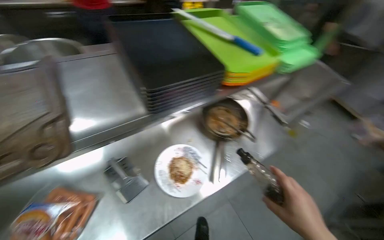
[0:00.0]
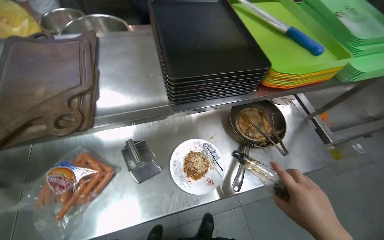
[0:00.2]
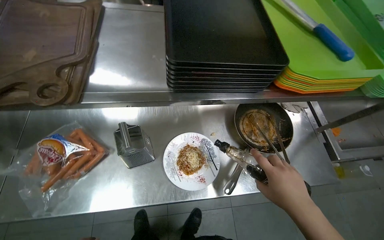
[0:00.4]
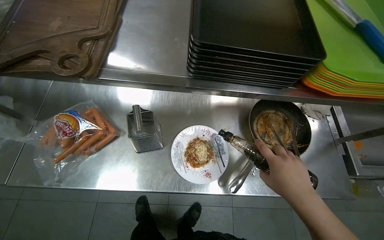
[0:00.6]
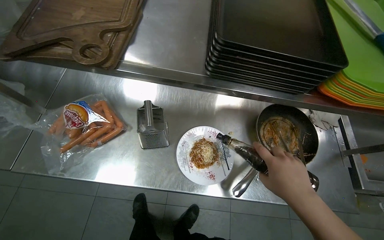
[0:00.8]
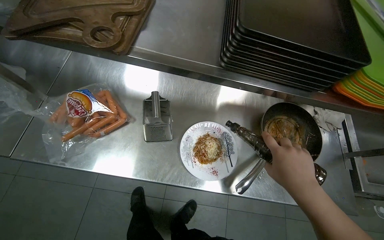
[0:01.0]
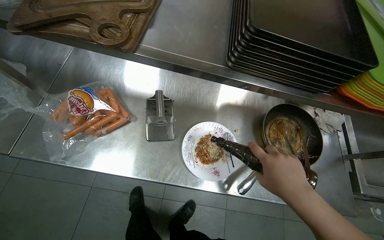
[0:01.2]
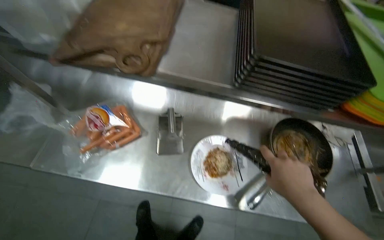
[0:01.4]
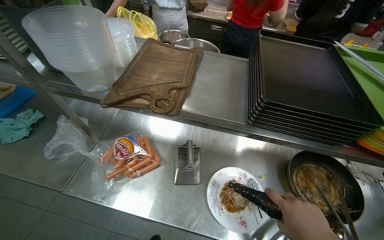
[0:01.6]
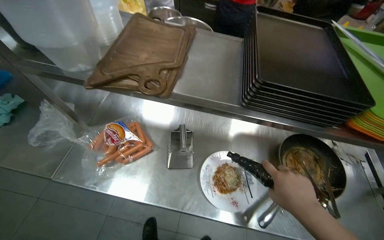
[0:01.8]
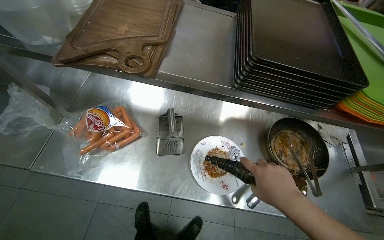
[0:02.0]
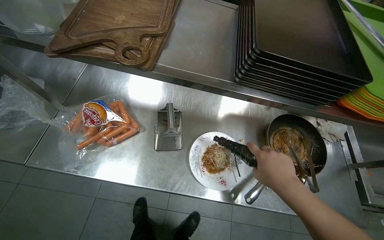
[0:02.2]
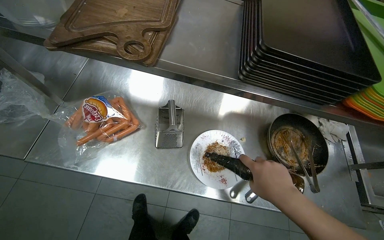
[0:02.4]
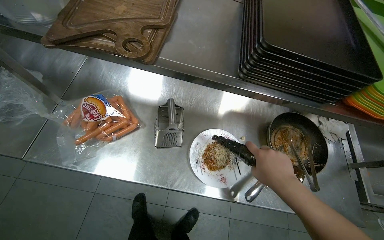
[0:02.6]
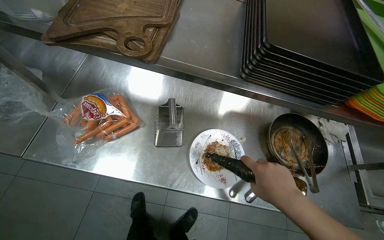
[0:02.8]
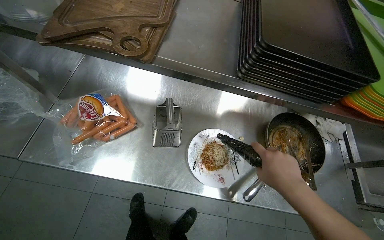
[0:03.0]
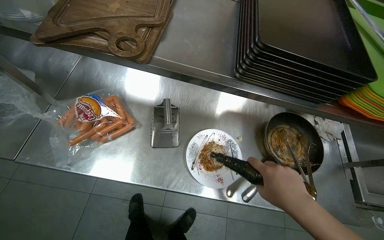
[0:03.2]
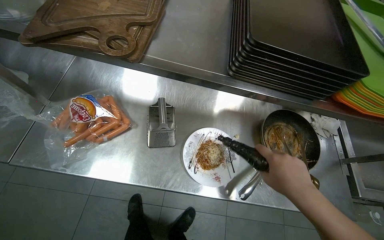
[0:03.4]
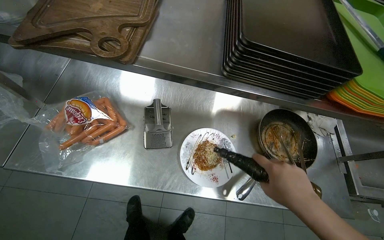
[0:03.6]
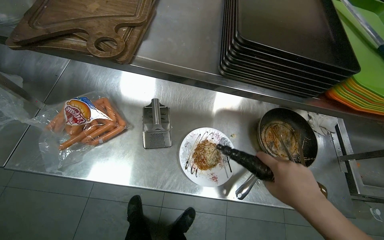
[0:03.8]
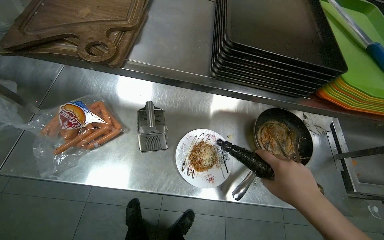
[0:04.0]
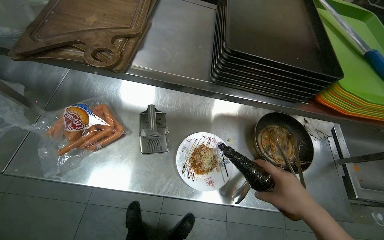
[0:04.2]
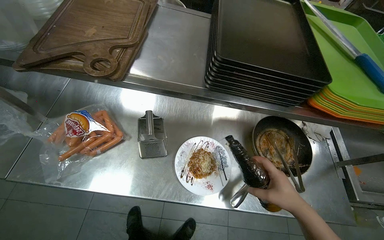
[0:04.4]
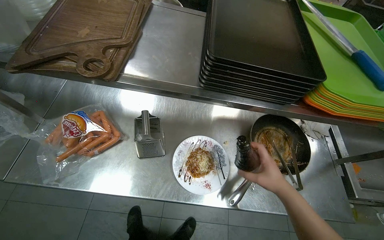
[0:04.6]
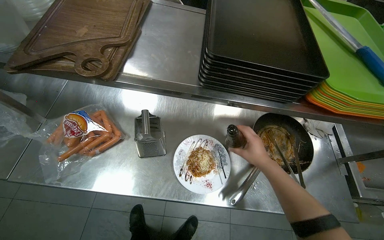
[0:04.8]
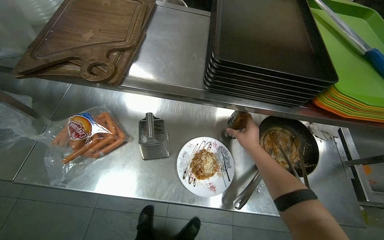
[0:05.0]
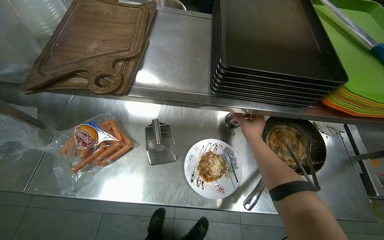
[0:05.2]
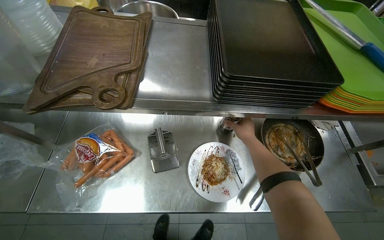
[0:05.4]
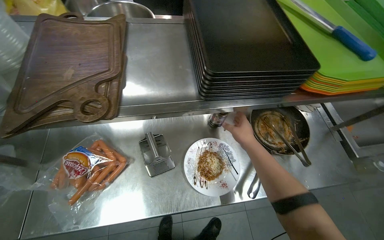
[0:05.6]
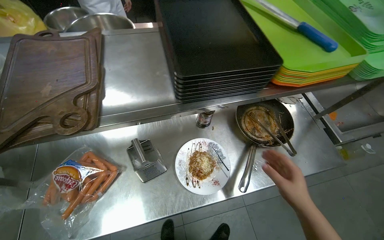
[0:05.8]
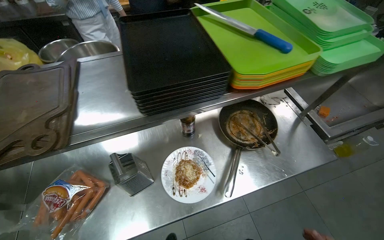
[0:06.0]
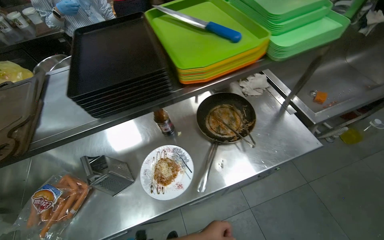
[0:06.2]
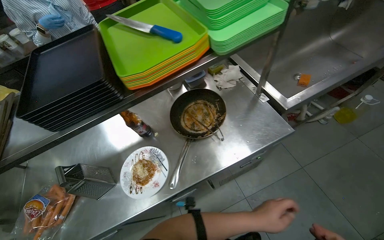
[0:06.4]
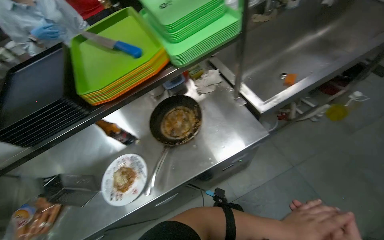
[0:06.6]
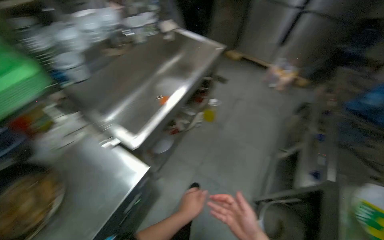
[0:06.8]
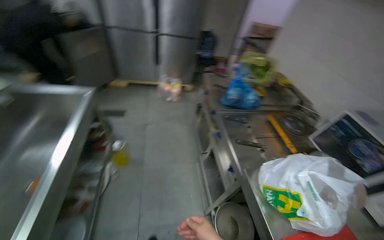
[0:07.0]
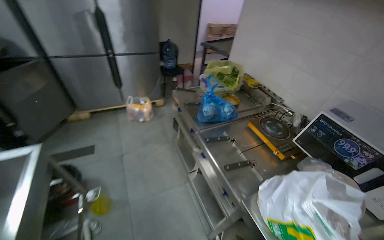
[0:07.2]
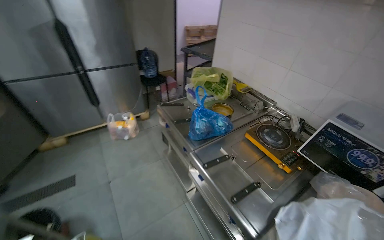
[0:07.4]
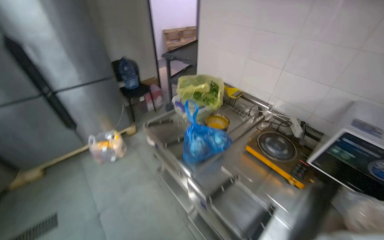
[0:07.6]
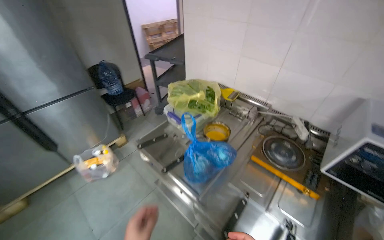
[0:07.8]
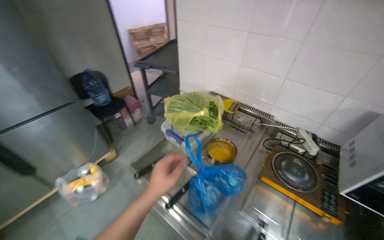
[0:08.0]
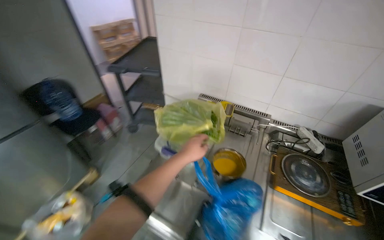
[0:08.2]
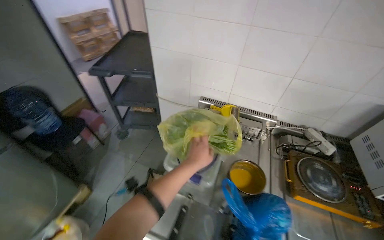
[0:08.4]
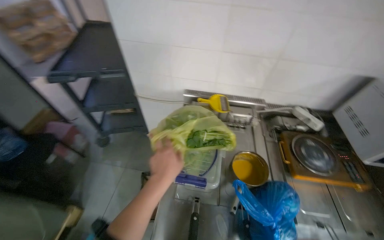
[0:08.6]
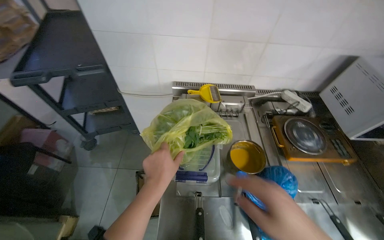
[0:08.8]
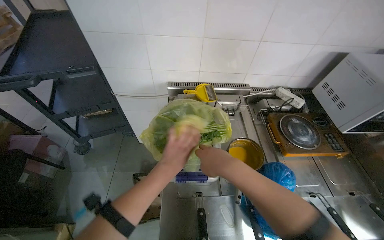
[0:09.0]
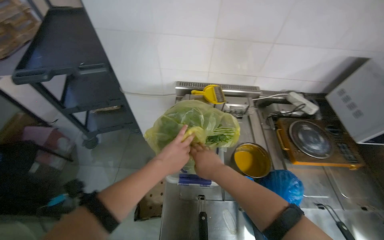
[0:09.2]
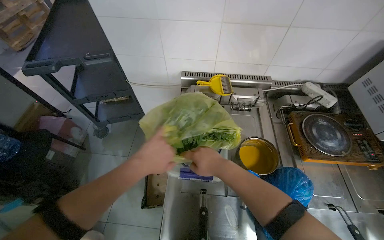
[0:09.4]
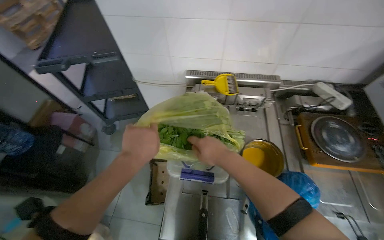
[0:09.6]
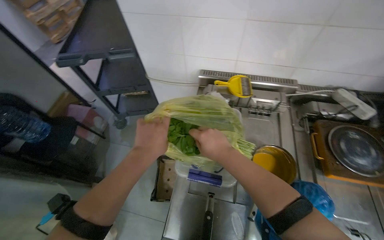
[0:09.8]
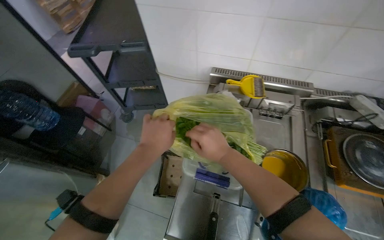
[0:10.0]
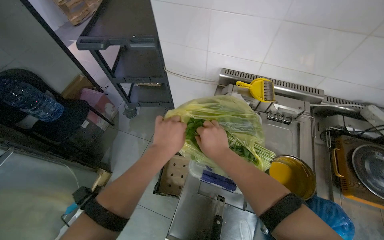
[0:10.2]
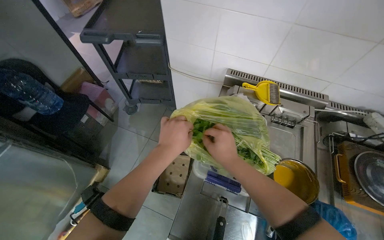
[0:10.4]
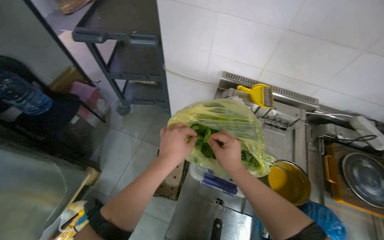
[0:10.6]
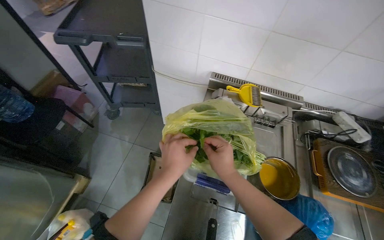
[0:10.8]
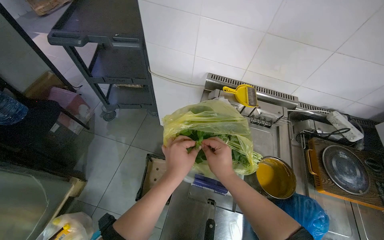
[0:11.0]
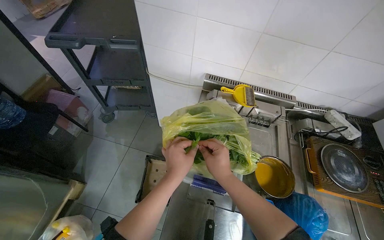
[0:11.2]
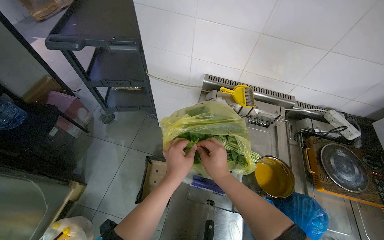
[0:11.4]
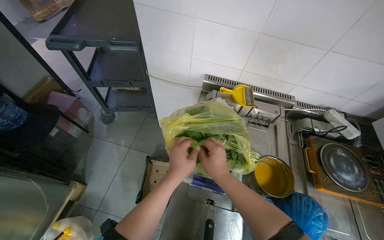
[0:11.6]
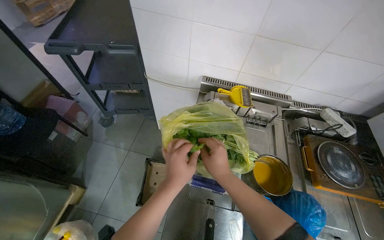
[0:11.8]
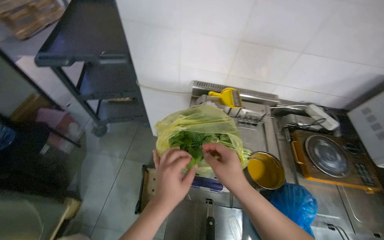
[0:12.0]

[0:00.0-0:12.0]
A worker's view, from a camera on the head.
Job: preparing food.
The whole recording: Garnishing noodles with fresh greens. The worker picks fresh greens and places them onto the noodles as a garnish.
0:00.0 to 0:01.6: The wearer's head swings approximately 45 degrees to the left.
0:01.6 to 0:03.0: The view tips downward by about 15 degrees.
0:04.4 to 0:06.0: The scene turns about 25 degrees counterclockwise in the picture.
0:06.0 to 0:07.6: The camera travels about 1.5 m. The head turns to the right by about 115 degrees.
0:07.6 to 0:09.0: The camera travels about 90 cm. The wearer looks some 50 degrees further to the right. The view tips downward by approximately 15 degrees.
0:09.0 to 0:10.4: The head rotates about 25 degrees to the left. The right hand heads farther from the camera, covering roughly 20 cm.
0:10.4 to 0:12.0: The left hand goes approximately 10 cm down the picture. Meanwhile the right hand moves nearer to the camera, roughly 15 cm.

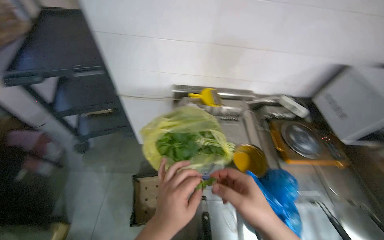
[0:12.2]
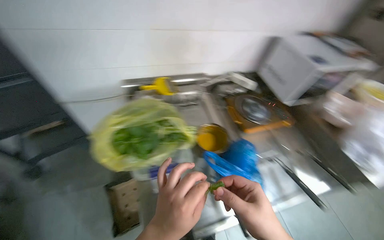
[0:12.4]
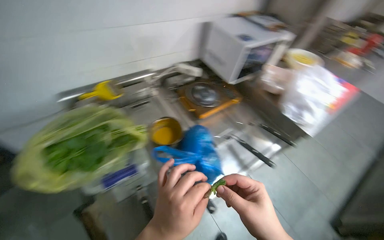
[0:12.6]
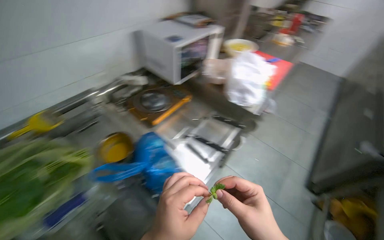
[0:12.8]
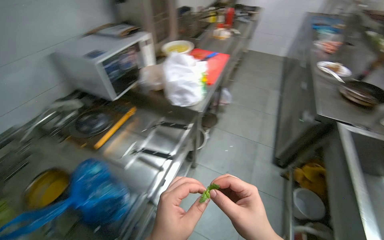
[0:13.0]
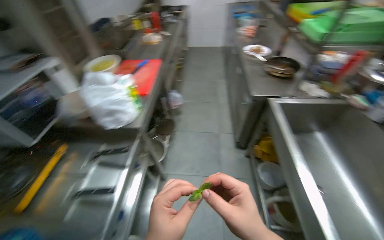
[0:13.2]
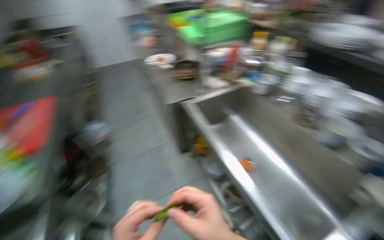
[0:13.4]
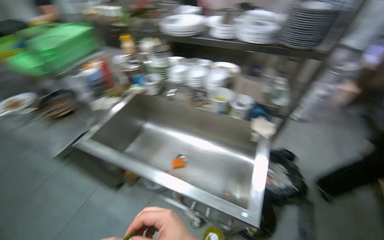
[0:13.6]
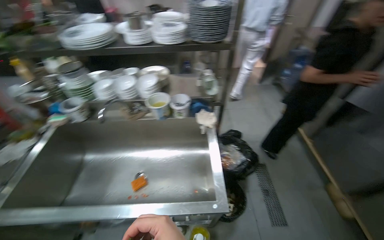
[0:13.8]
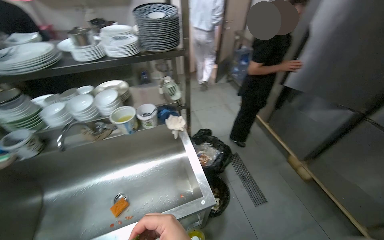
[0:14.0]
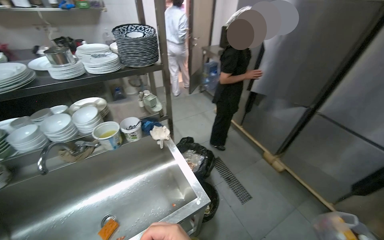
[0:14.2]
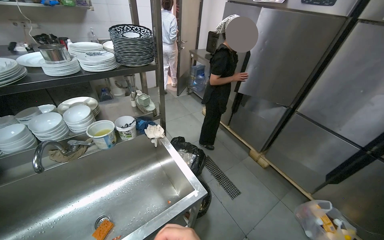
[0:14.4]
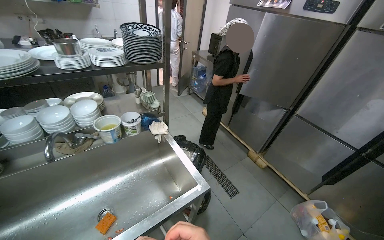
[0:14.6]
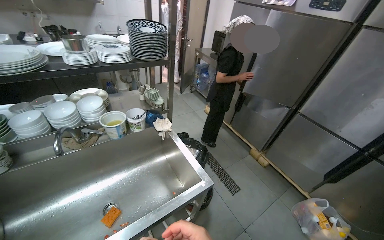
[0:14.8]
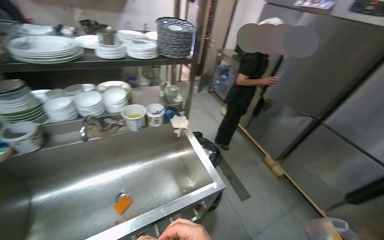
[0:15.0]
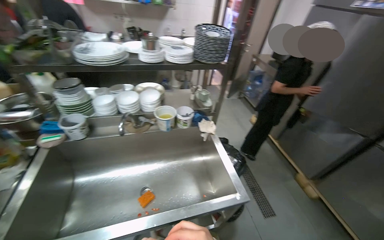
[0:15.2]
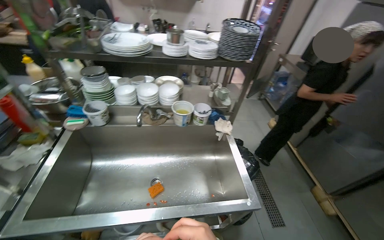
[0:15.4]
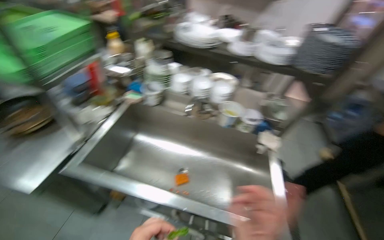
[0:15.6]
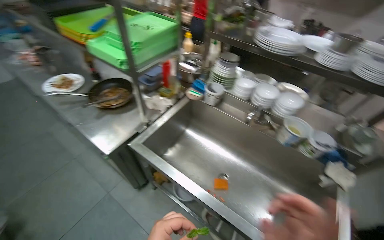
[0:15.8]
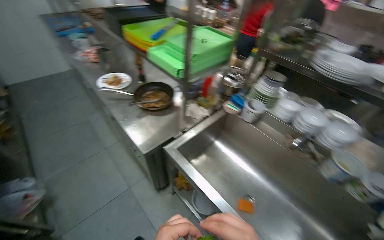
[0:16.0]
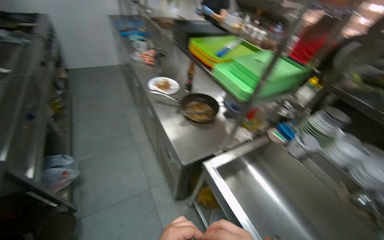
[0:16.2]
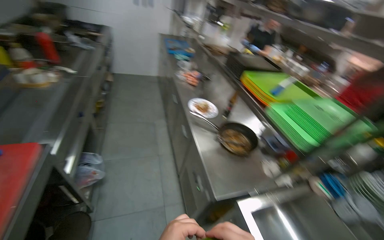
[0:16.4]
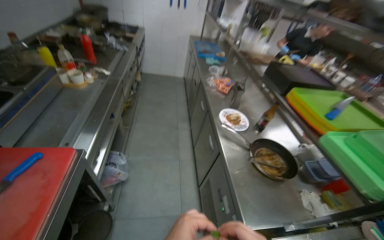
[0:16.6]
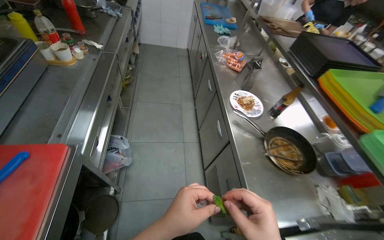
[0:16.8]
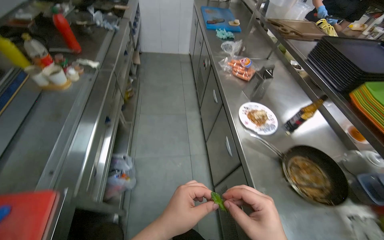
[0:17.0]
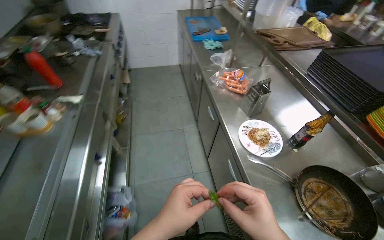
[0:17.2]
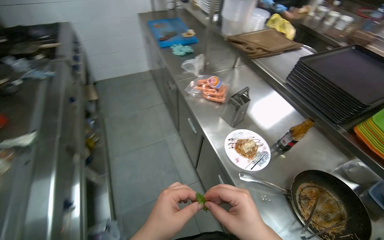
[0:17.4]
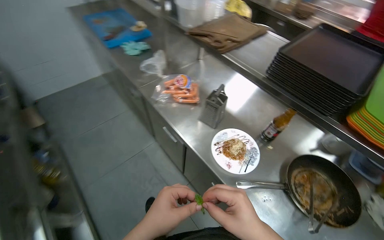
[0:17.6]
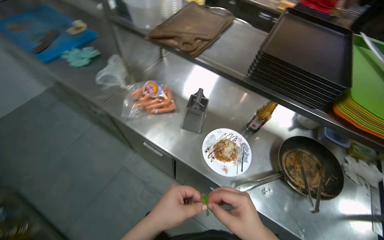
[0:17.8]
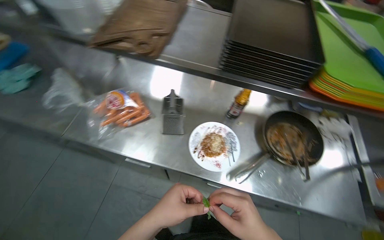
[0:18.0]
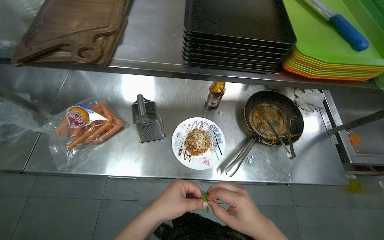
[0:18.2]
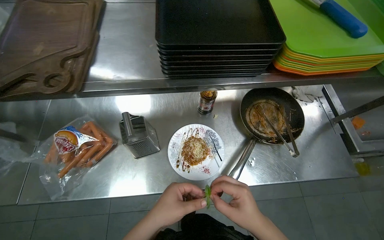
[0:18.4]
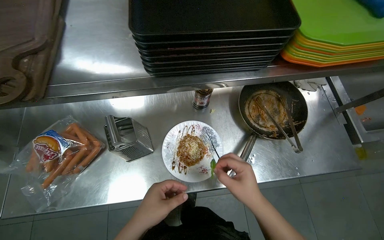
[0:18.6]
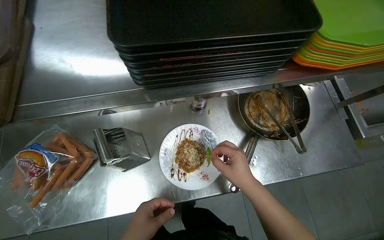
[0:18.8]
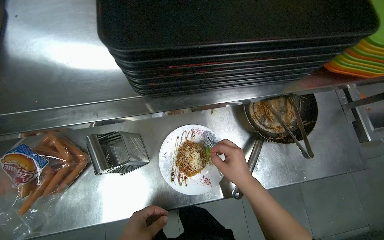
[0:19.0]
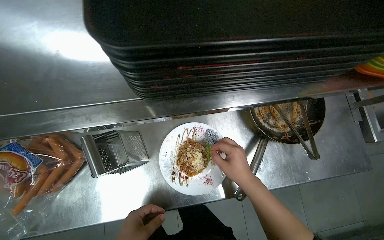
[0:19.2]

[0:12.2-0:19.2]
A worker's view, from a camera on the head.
Job: preparing food.
The whole recording: Garnishing noodles with fresh greens. The worker picks fresh greens and places them onto the noodles as a garnish.
0:12.2 to 0:13.6: The camera travels some 1 m. The head turns to the right by approximately 155 degrees.
0:13.6 to 0:15.0: The head rotates about 50 degrees to the right.
0:15.0 to 0:16.4: The wearer moves approximately 60 cm. The head turns to the left by some 100 degrees.
0:16.4 to 0:17.8: The wearer moves approximately 1 m. The head turns to the right by about 45 degrees. The view tips downward by roughly 20 degrees.
0:17.8 to 0:19.2: The wearer moves about 40 cm. The head rotates roughly 40 degrees to the right. The view tips downward by some 25 degrees.
